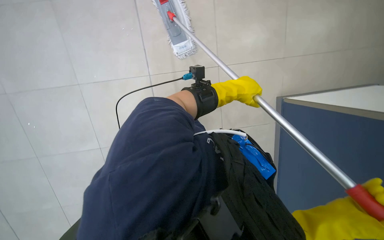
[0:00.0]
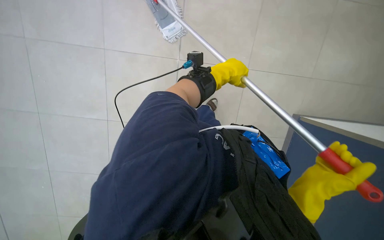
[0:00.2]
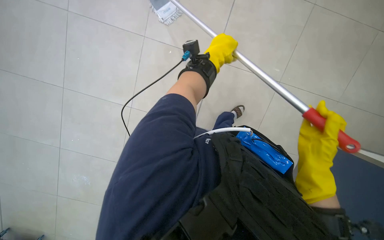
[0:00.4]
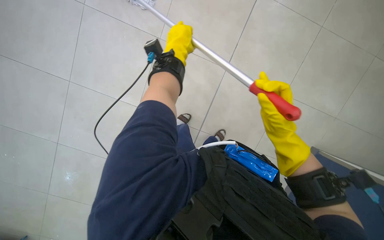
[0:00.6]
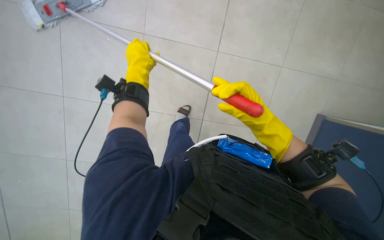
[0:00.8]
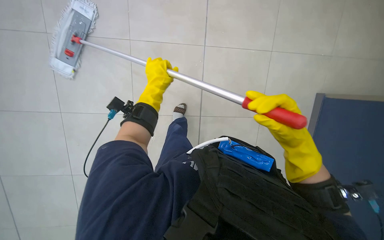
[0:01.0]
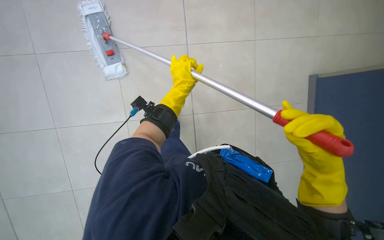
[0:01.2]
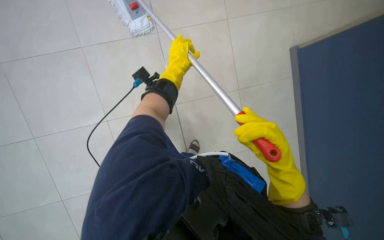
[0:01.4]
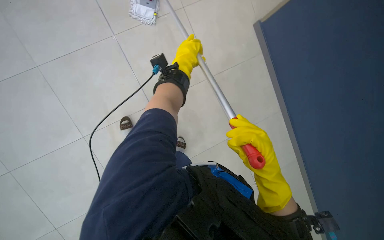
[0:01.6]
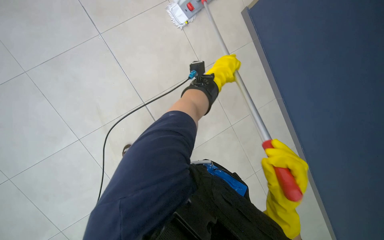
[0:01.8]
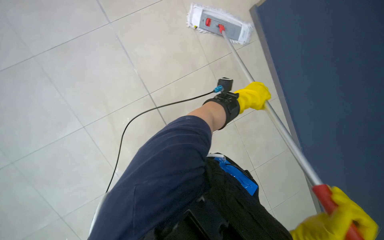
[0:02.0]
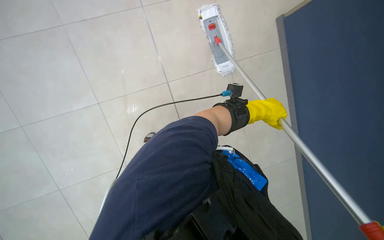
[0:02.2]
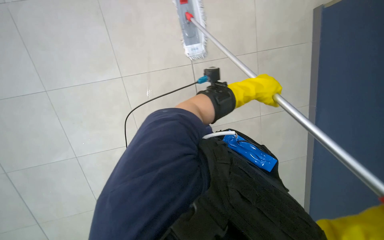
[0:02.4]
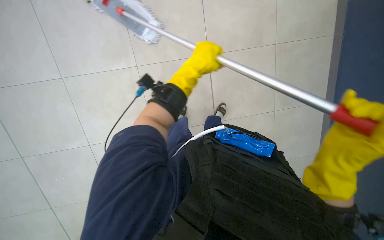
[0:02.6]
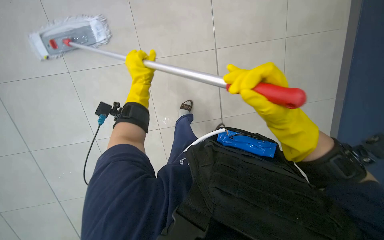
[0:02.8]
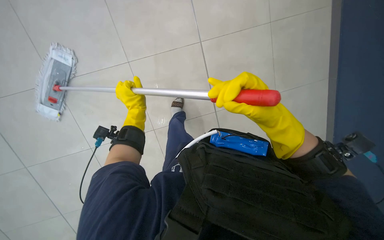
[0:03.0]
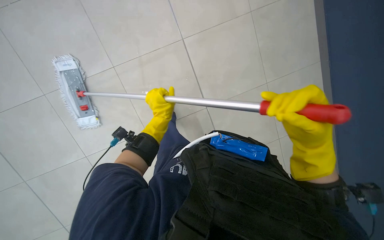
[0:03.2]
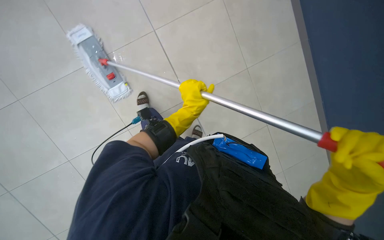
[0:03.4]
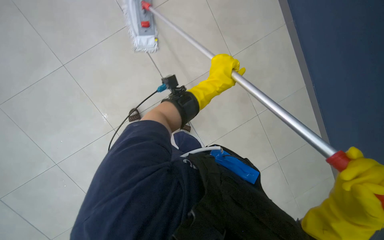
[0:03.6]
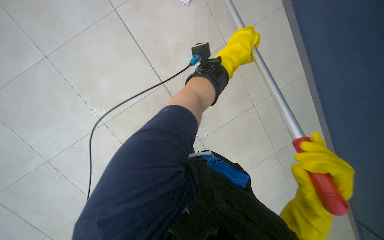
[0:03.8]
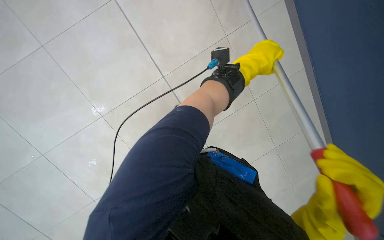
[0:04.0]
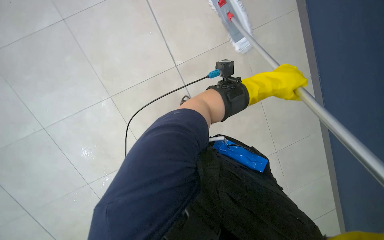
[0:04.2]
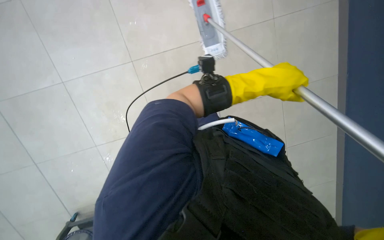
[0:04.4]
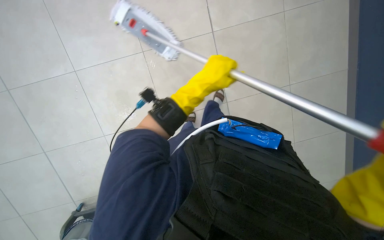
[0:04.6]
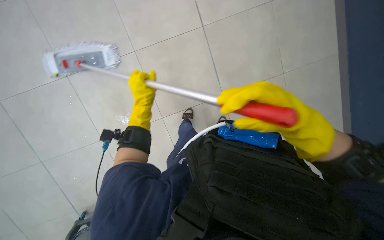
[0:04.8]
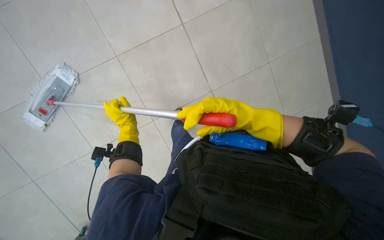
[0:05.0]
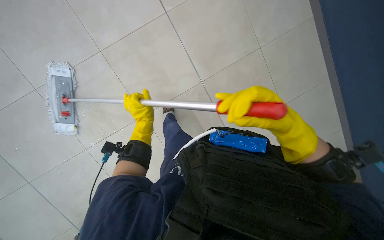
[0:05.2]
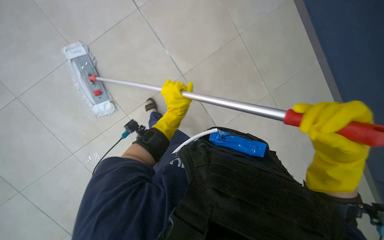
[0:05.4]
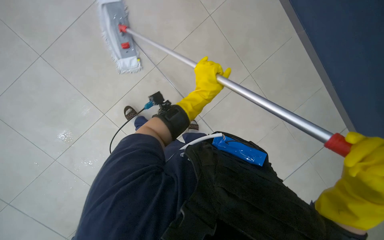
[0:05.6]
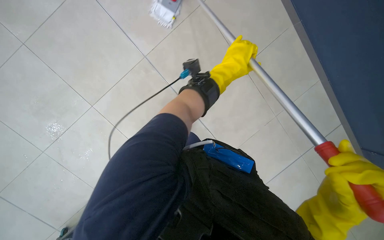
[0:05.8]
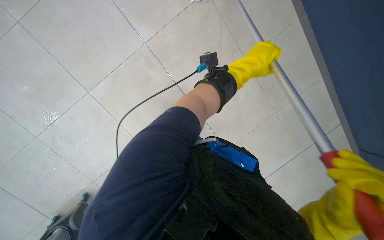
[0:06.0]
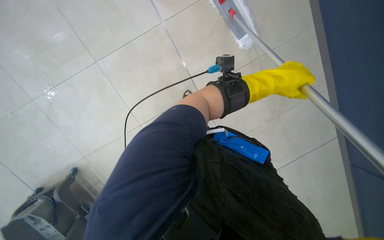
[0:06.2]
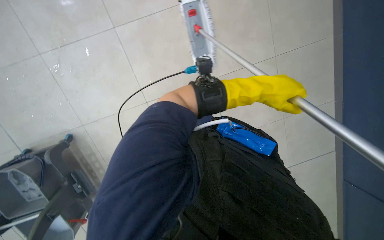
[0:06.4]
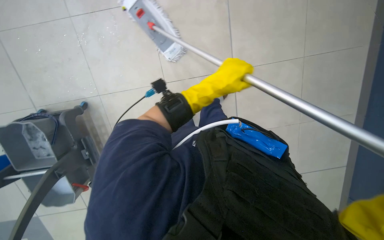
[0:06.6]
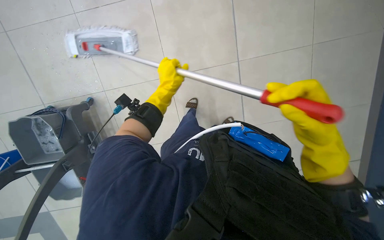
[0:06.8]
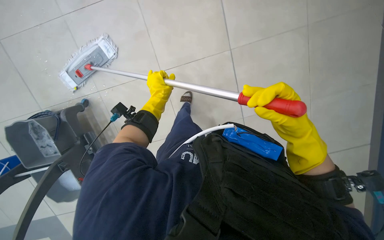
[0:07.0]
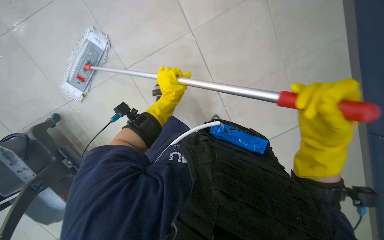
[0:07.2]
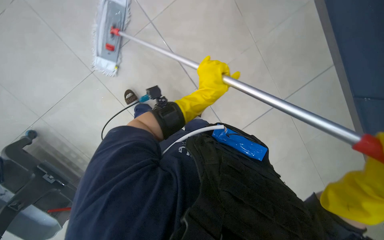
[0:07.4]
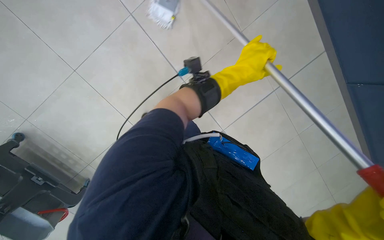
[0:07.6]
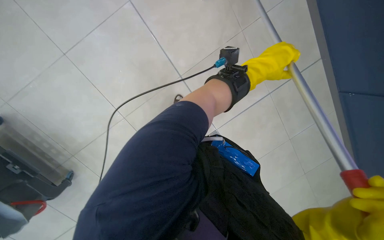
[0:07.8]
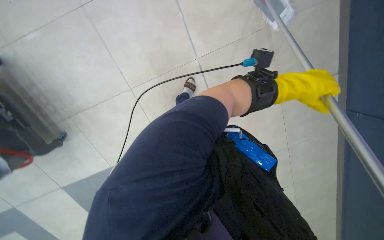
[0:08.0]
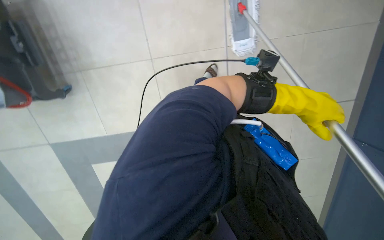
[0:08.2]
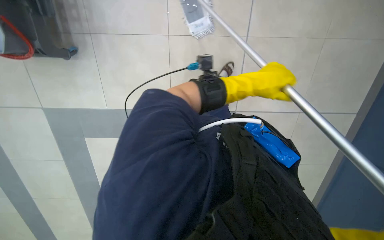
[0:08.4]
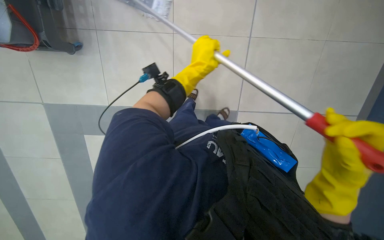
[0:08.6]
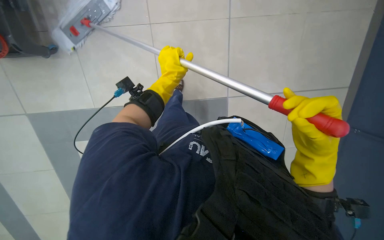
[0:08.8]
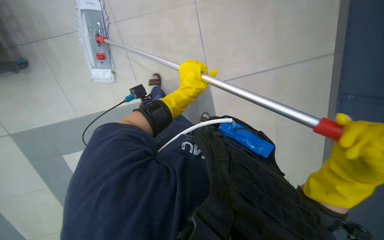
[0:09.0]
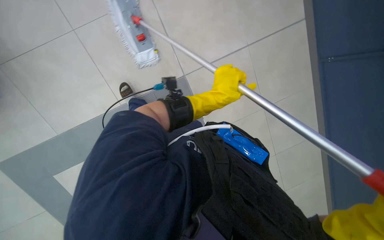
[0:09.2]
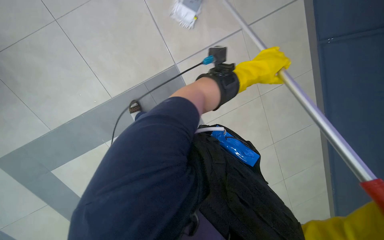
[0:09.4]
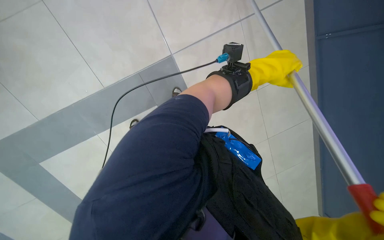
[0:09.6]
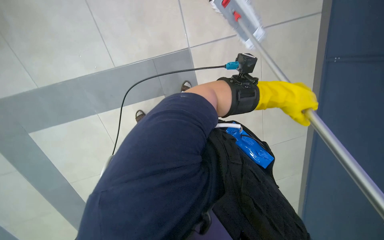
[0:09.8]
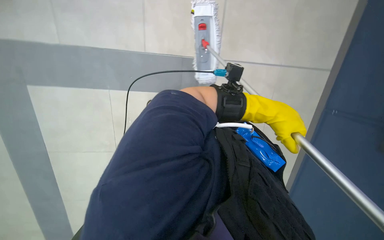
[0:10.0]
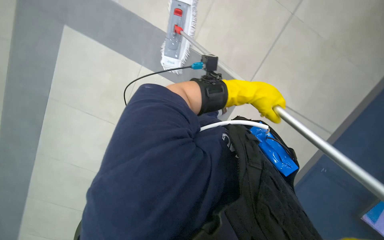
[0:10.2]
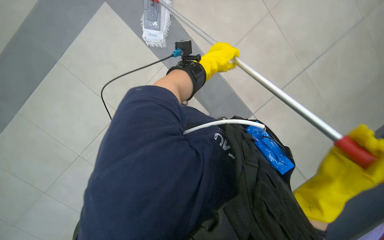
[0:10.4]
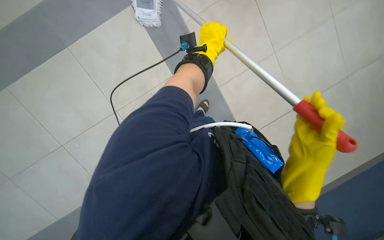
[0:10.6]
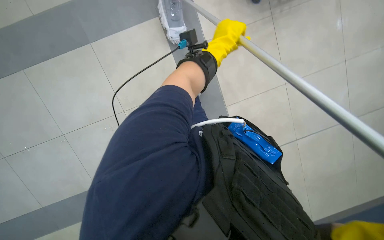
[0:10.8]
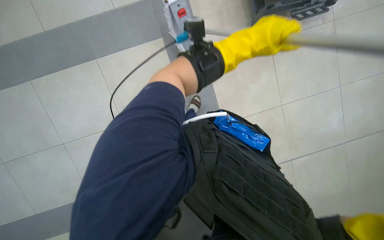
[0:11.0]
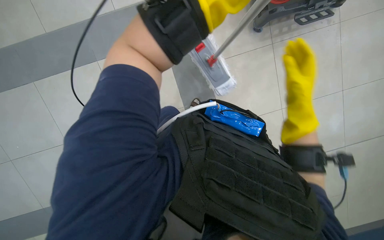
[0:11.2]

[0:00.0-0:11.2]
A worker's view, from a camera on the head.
Job: mopping floor.
The whole recording: Mopping tiled floor. The worker mops the tiled floor, periodically rinsing and wringing the mop head.
0:00.0 to 0:01.6: The view tips downward by about 15 degrees.
0:03.2 to 0:04.8: The camera is aimed roughly 15 degrees further to the left. The left hand travels to the right and back again, about 20 cm each way.
0:04.8 to 0:06.4: The view swings about 30 degrees to the right. The scene rotates clockwise by roughly 40 degrees.
0:06.4 to 0:08.0: The camera pitches downward, by about 20 degrees. The left hand goes to the left and returns, approximately 25 cm each way.
0:08.0 to 0:09.6: The camera pitches downward, by roughly 25 degrees. The left hand travels to the left and back again, approximately 35 cm each way.

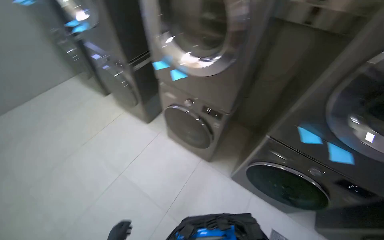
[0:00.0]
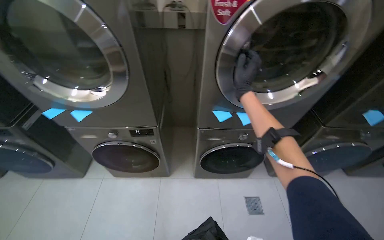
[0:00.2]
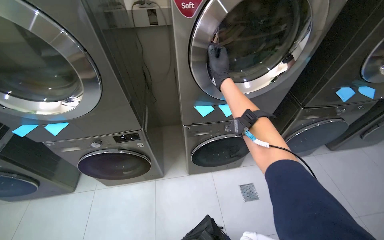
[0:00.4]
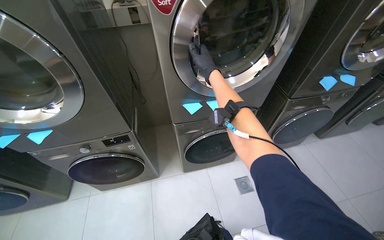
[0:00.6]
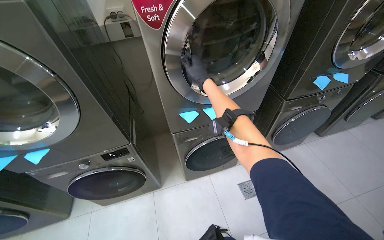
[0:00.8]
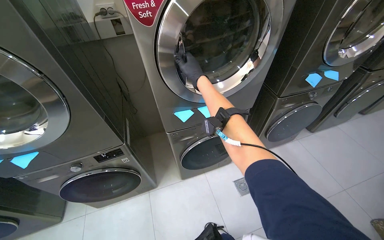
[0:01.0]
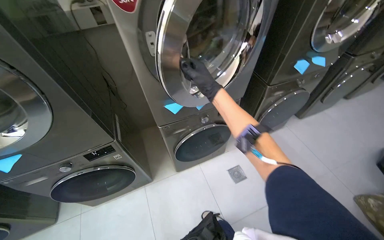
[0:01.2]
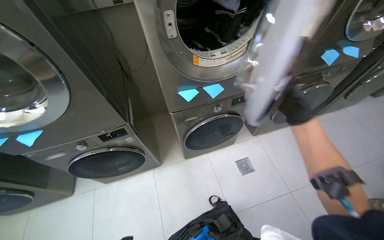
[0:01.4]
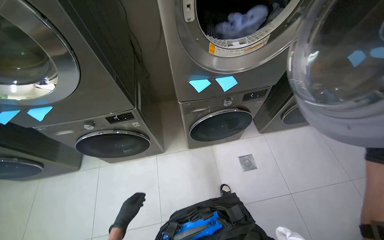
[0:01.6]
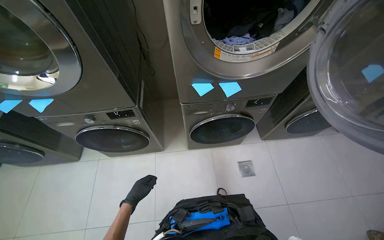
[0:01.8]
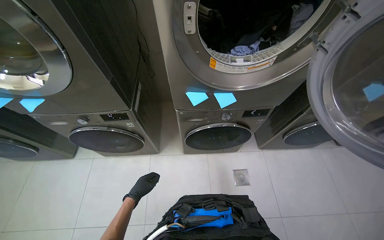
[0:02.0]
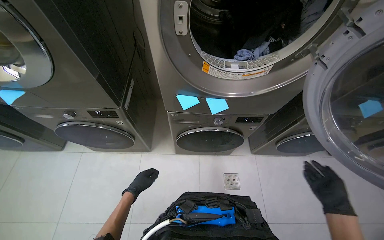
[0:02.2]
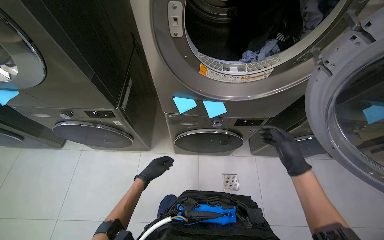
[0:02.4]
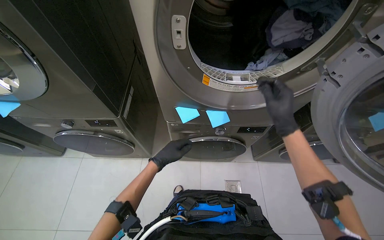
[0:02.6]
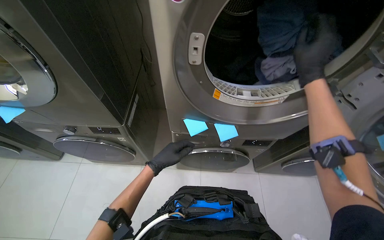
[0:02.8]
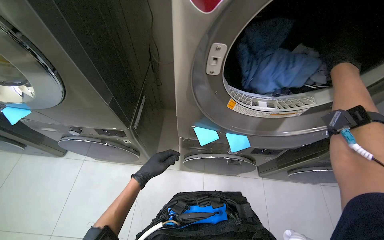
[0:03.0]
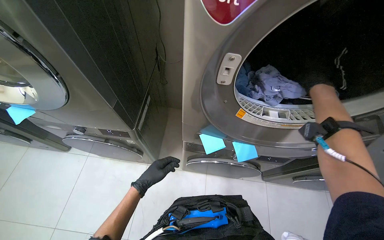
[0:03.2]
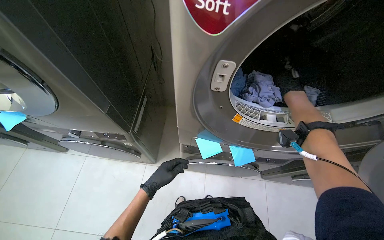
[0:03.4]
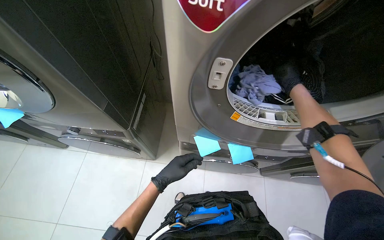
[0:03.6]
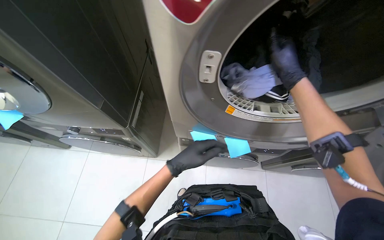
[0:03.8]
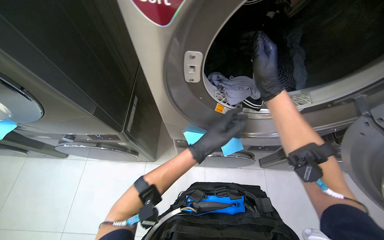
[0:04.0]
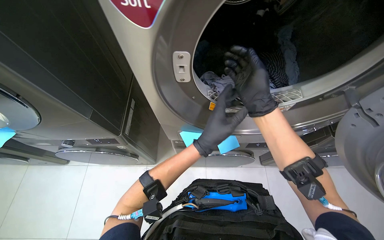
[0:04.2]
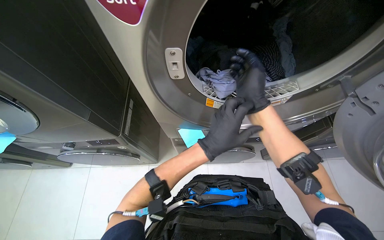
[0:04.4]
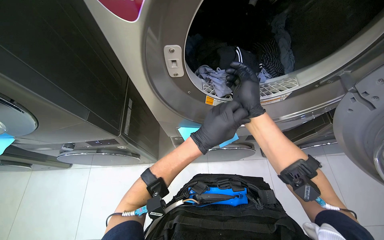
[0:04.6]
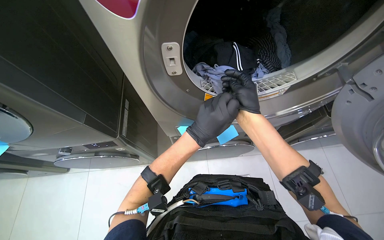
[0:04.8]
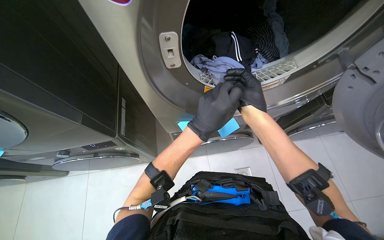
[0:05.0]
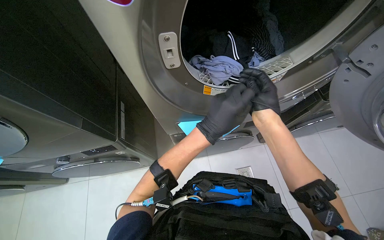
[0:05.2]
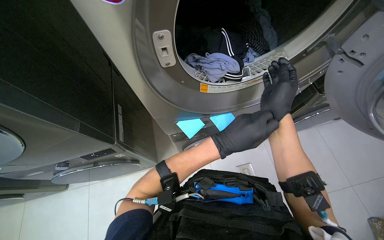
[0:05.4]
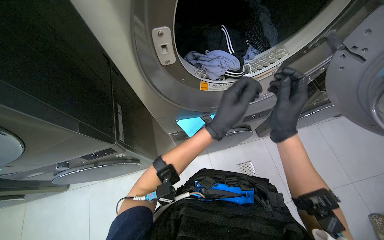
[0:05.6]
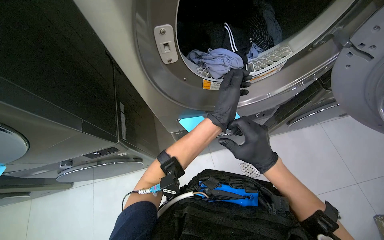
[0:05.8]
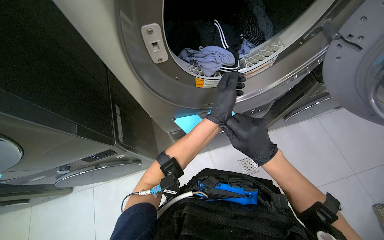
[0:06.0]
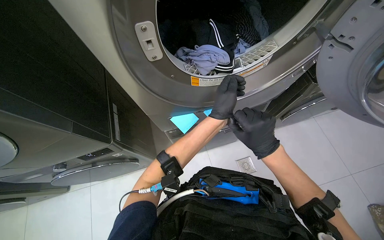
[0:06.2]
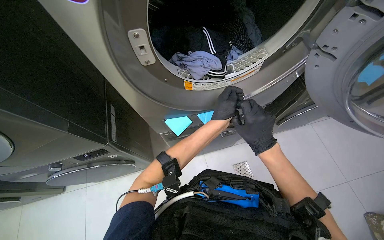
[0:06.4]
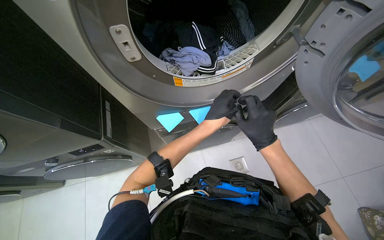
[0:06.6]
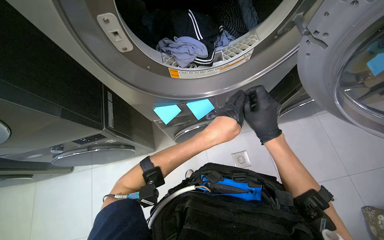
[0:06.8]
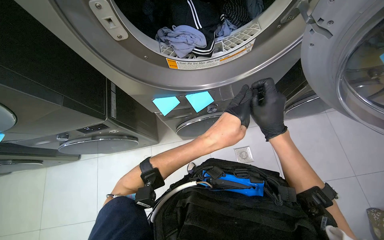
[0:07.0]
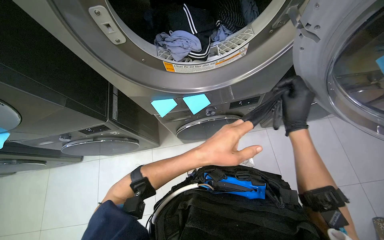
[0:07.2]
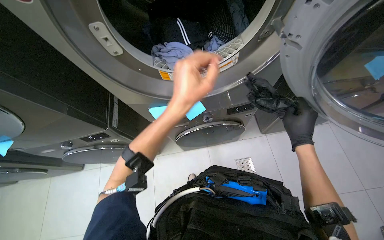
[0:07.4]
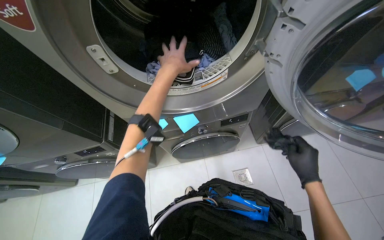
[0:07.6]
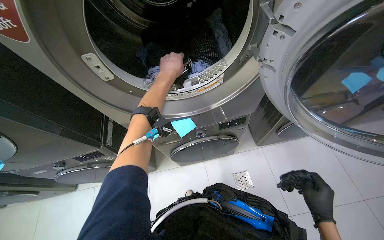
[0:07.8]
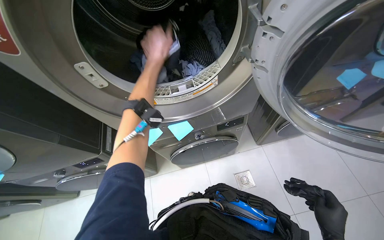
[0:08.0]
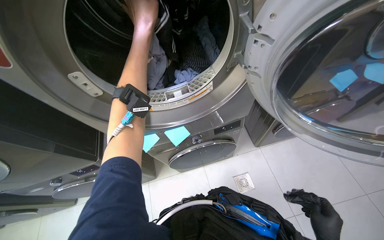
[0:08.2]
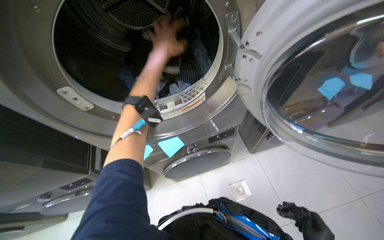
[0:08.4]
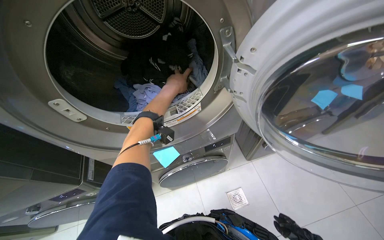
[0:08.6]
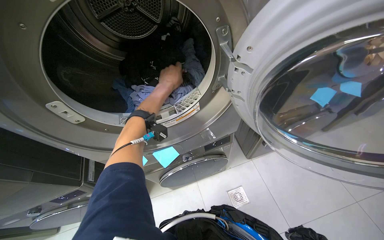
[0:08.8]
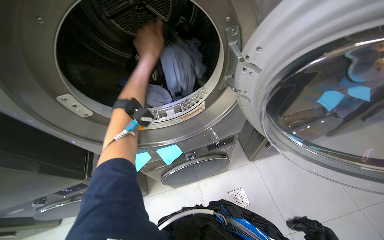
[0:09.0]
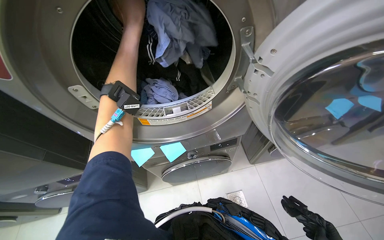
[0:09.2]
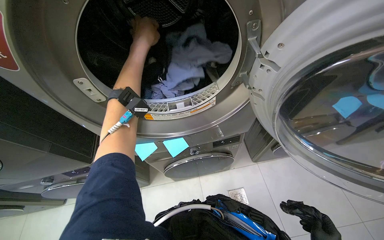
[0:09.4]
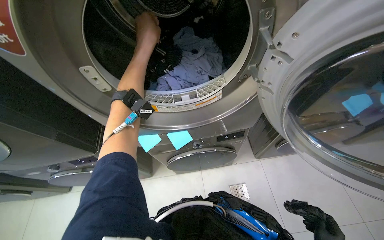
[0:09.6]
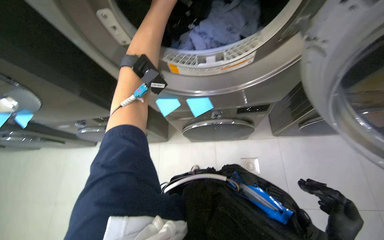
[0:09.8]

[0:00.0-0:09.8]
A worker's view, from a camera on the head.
Job: managing laundry.
The whole recording: Unloading and cleaning washing machine. The worker unloads laundry from a washing machine and wipes its door with a cloth.
0:00.0 to 0:01.4: The head turns to the right by roughly 55 degrees.
0:02.8 to 0:04.2: The right hand shifts roughly 10 cm to the left. The left hand shifts roughly 20 cm to the right and up the picture.
0:04.2 to 0:05.6: The right hand heads down the picture, covering about 15 cm.
0:07.0 to 0:08.4: The view tilts some 15 degrees upward.
0:08.4 to 0:09.8: The wearer looks about 15 degrees further downward.
